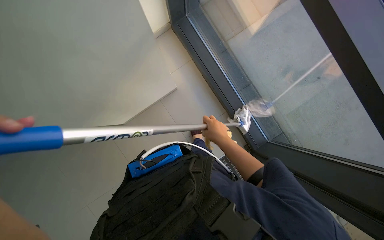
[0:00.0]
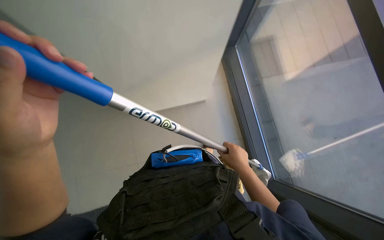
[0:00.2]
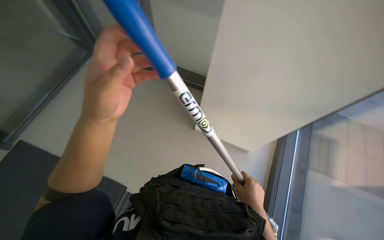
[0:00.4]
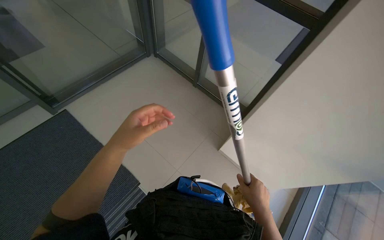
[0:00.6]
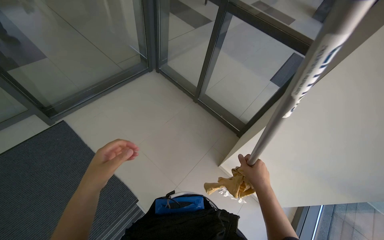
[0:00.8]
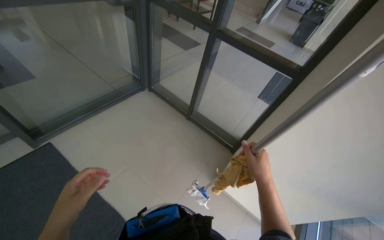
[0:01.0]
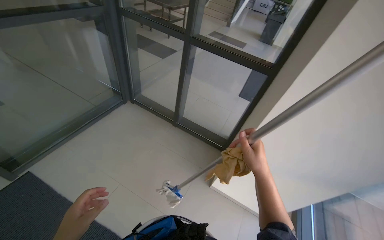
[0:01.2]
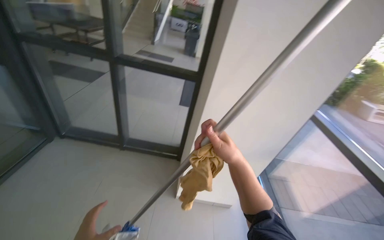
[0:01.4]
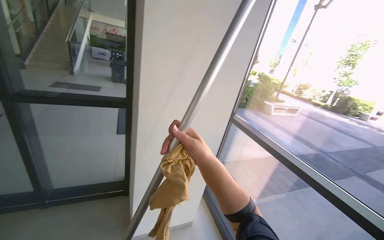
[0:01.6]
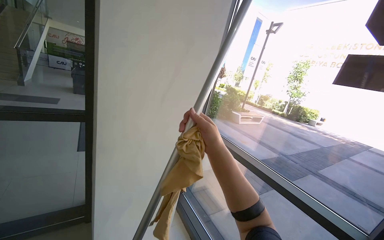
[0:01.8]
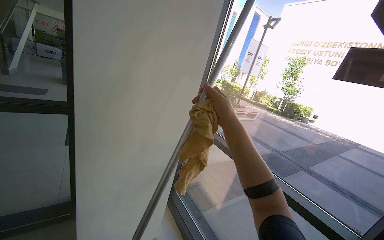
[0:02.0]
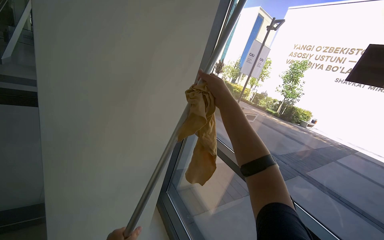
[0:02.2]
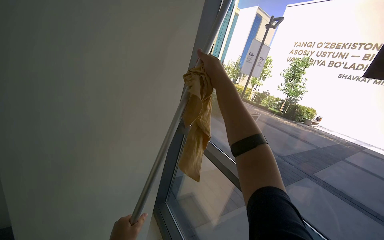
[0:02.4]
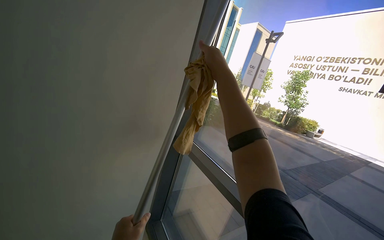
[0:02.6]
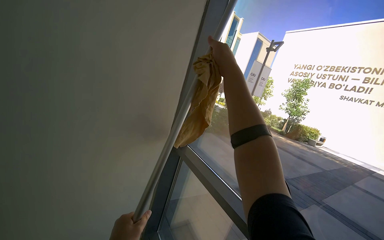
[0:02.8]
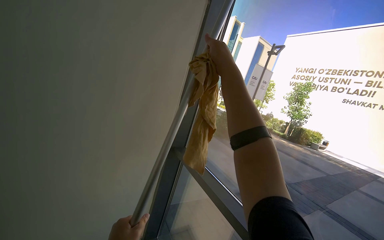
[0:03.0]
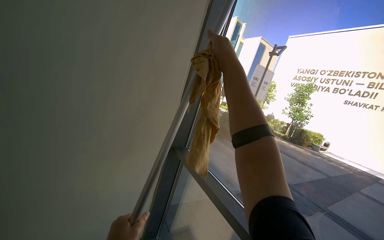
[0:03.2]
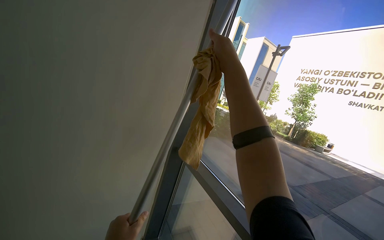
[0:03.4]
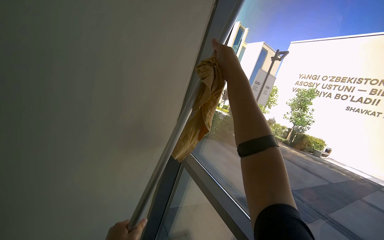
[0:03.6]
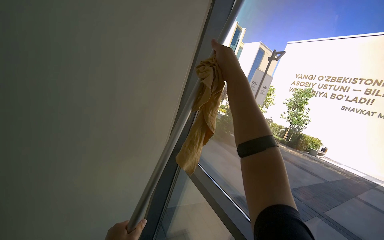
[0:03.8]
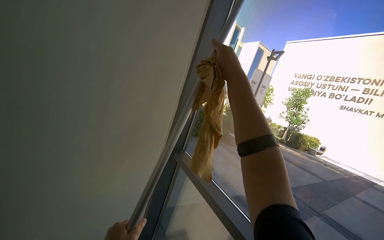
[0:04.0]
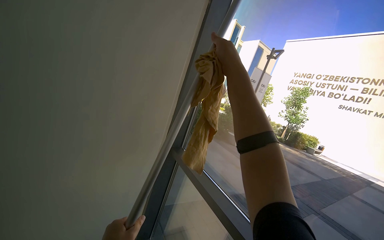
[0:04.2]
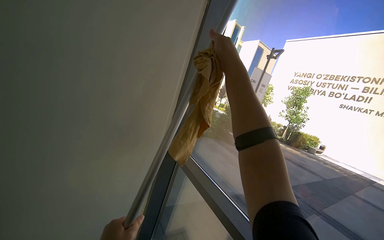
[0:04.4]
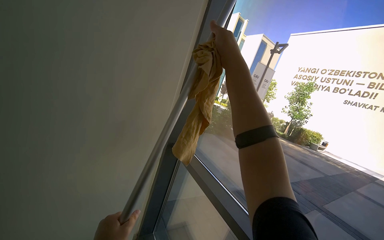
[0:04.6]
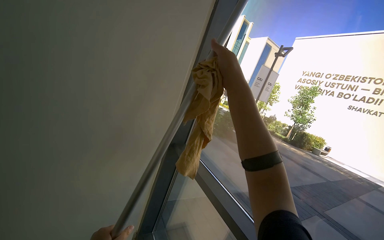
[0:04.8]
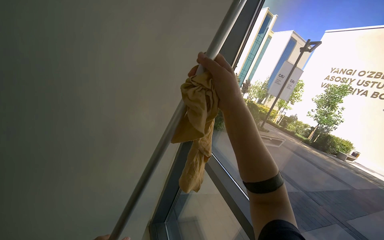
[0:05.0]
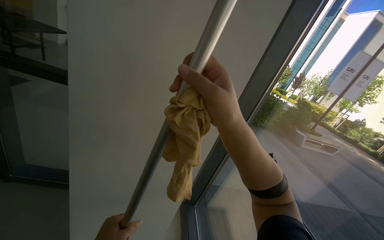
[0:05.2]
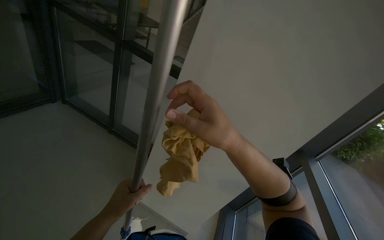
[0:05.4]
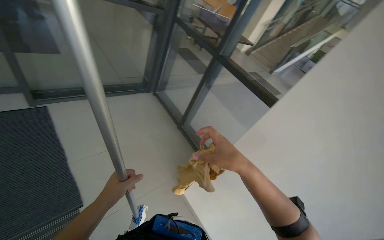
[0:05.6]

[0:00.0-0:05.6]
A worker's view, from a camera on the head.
Job: cleaning windows.
The whole recording: Cleaning large windows. The worker cleans large glass windows and their frames using a cloth and a squeegee on a pole.
0:00.0 to 0:01.4: The camera sweeps to the right, by roughly 20 degrees. The camera pitches upward, by some 40 degrees.
0:01.4 to 0:02.8: The camera is carried approximately 50 cm. The wearer's head swings approximately 35 degrees to the right. The wearer looks approximately 20 degrees further upward.
0:04.2 to 0:05.6: The head rotates some 45 degrees to the left.

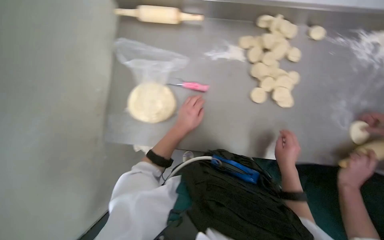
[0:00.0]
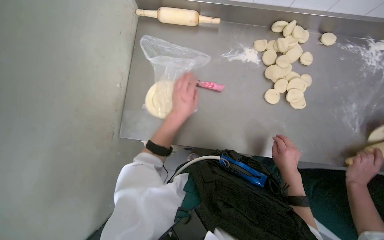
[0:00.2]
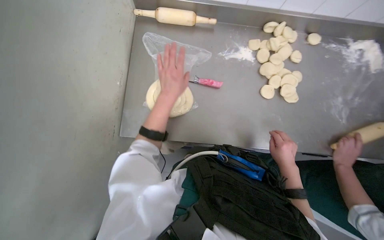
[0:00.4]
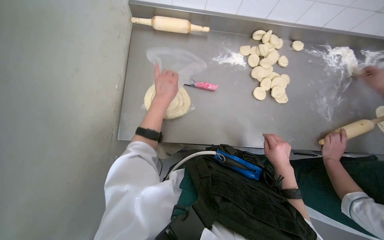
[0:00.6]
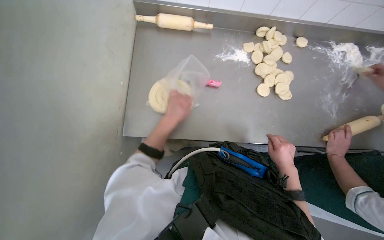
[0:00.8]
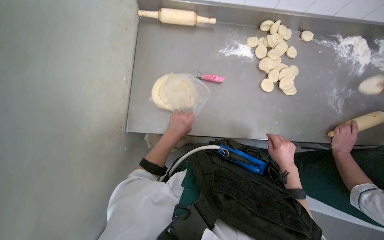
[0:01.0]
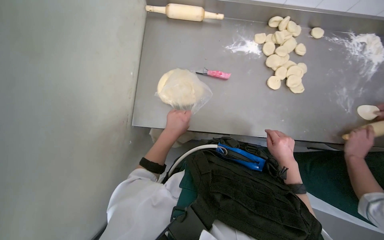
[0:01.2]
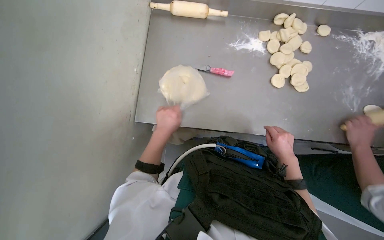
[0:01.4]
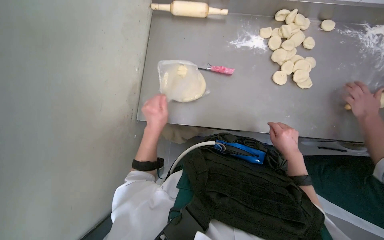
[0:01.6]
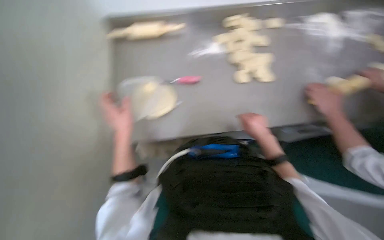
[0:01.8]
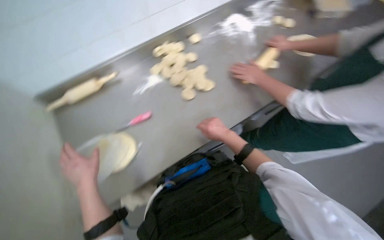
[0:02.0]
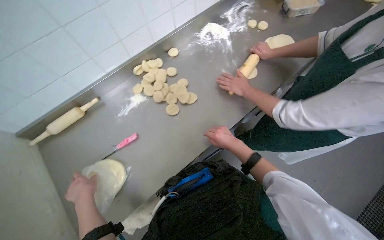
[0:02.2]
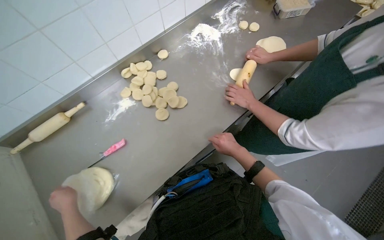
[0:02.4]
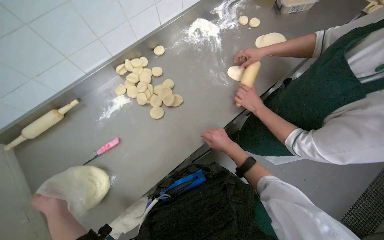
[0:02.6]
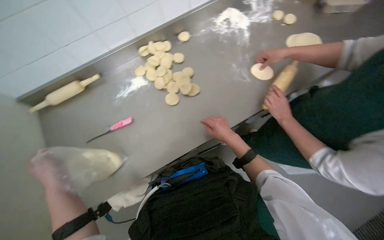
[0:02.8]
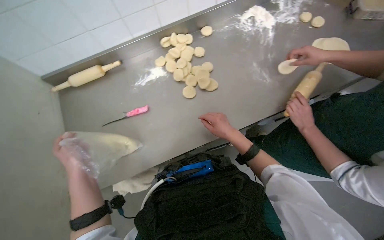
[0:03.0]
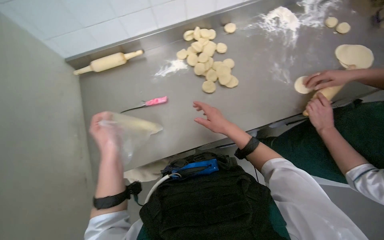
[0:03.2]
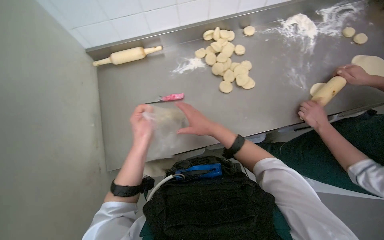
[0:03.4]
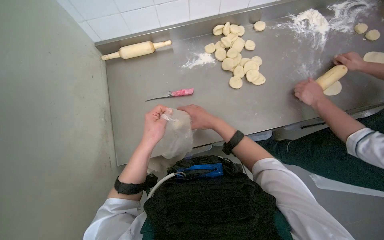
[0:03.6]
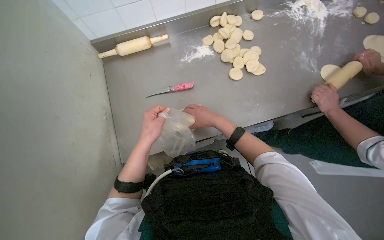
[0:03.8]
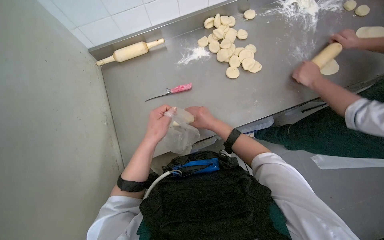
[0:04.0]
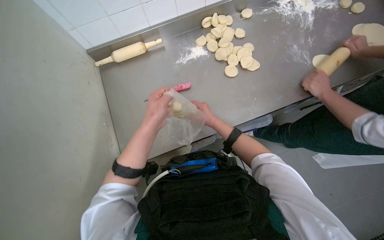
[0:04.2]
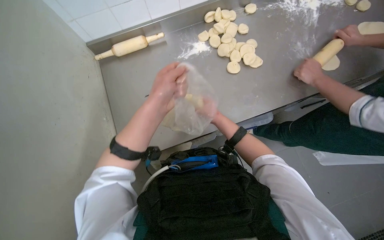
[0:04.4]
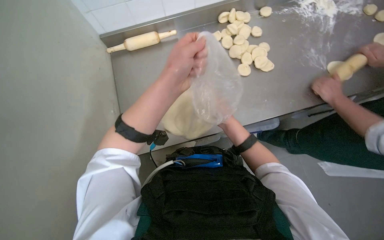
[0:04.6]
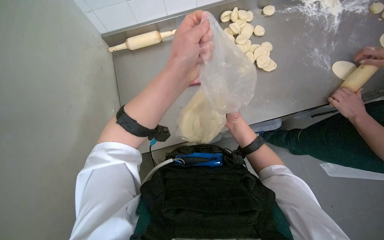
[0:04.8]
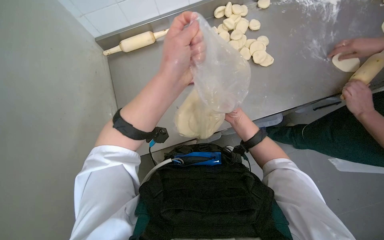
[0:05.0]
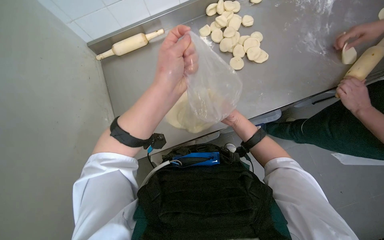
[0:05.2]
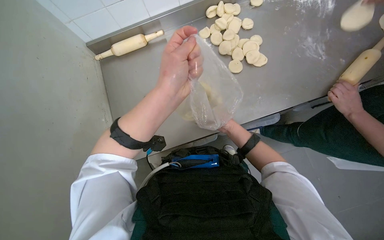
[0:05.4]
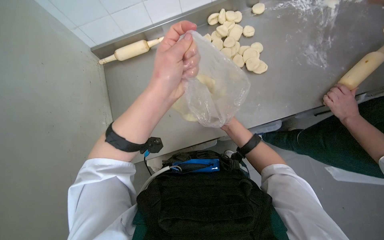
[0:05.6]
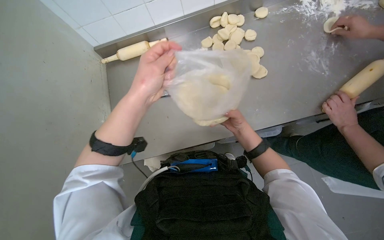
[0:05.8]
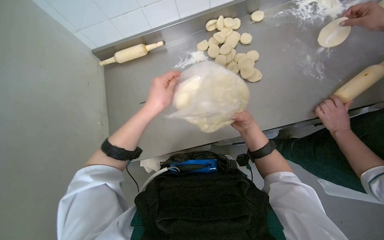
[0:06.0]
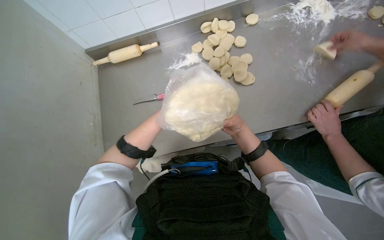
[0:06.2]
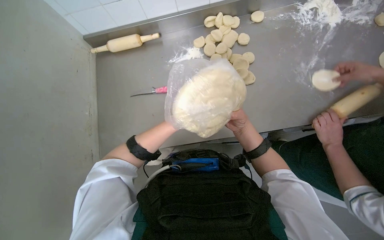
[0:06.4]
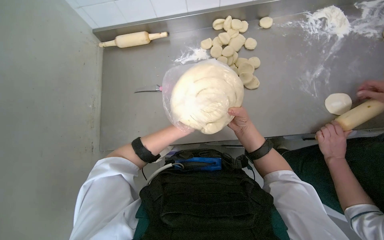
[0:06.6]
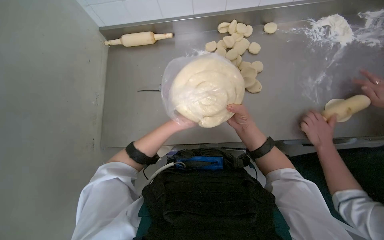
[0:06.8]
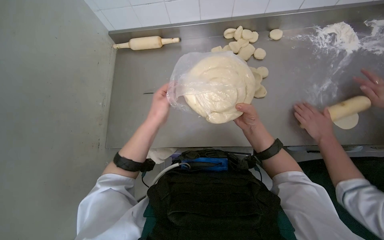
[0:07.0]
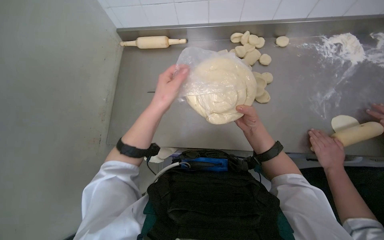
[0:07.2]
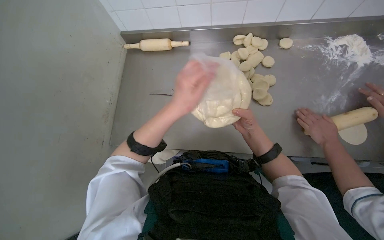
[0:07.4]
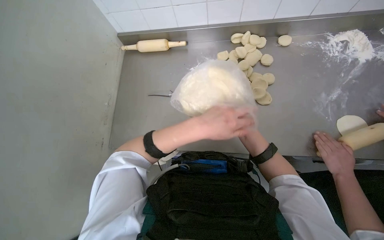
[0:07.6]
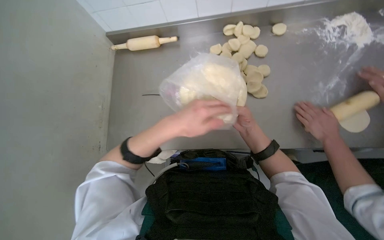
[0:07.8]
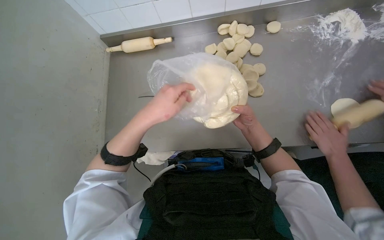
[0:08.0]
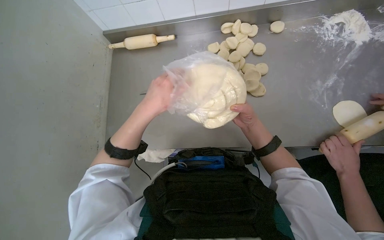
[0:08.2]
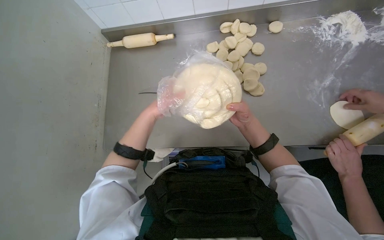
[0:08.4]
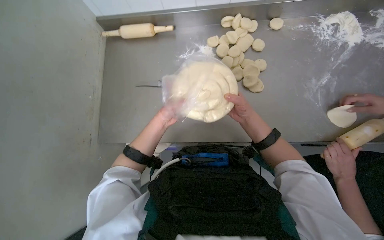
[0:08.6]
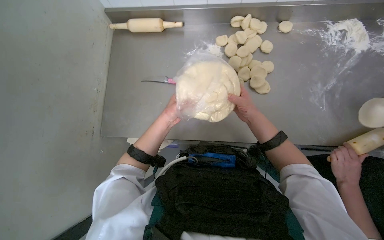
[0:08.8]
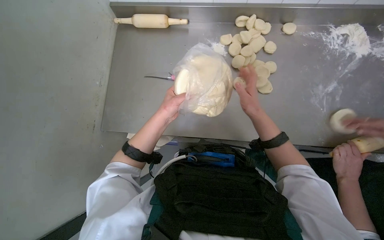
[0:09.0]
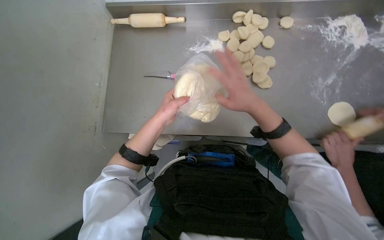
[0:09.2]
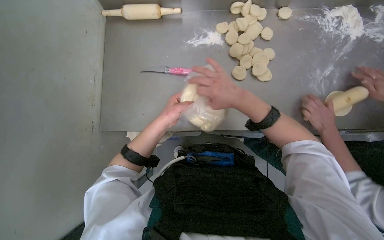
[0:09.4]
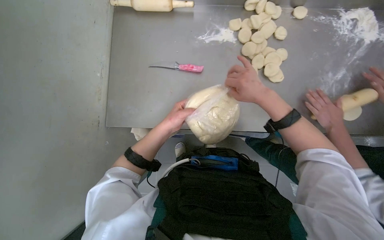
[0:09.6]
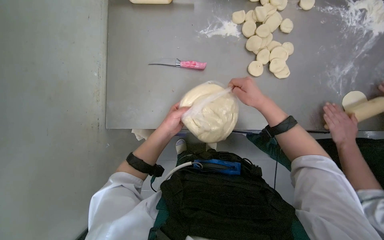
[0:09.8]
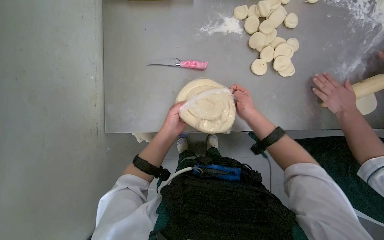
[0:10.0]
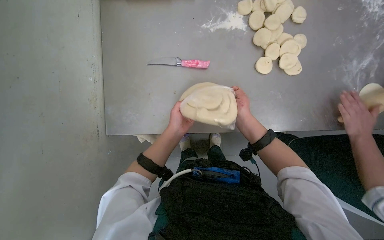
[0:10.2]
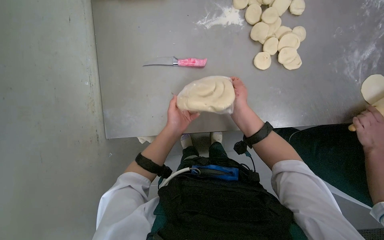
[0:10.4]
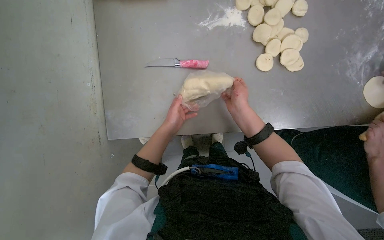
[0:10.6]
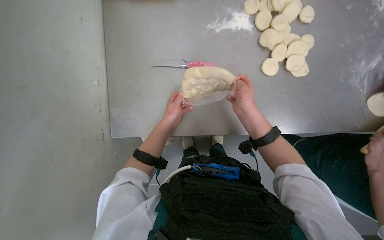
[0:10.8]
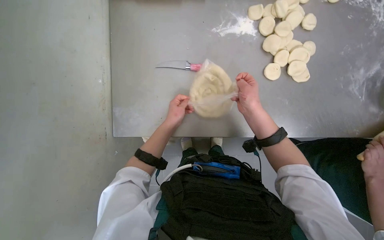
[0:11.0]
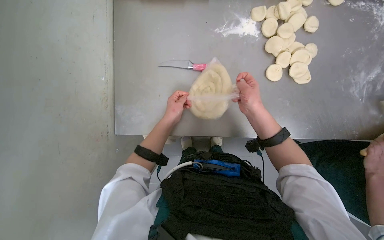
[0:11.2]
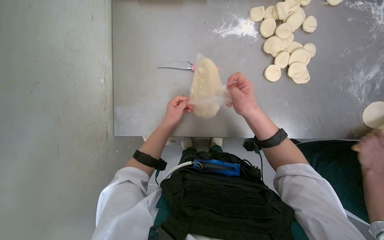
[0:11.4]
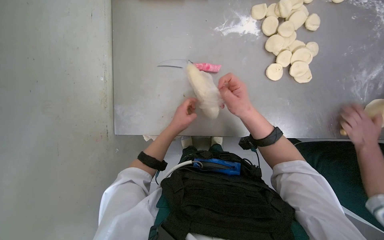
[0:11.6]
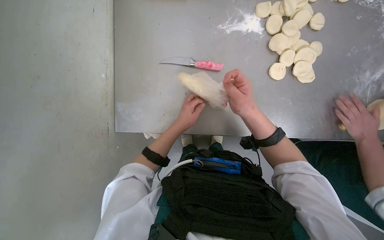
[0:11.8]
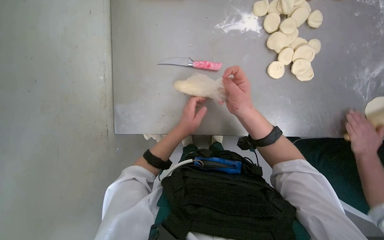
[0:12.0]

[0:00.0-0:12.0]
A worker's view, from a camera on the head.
Job: preparing food.
The whole recording: Removing Spiral Dough from a Bag. The worker removes spiral dough from a plastic bag.
0:00.0 to 0:01.6: The left hand moves to the left and nearer to the camera, some 20 cm, and goes up the picture and returns, about 10 cm each way.
0:01.6 to 0:03.0: The scene rotates counterclockwise by roughly 30 degrees.
0:03.0 to 0:04.4: The left hand heads nearer to the camera, covering about 10 cm, while the right hand moves farther from the camera, about 10 cm.
0:04.4 to 0:06.0: The right hand moves to the right, about 10 cm.
0:06.0 to 0:07.6: The right hand shifts roughly 10 cm farther from the camera.
0:07.6 to 0:09.0: The right hand travels nearer to the camera by about 10 cm.
0:09.0 to 0:10.4: The right hand is displaced to the left by approximately 15 cm.

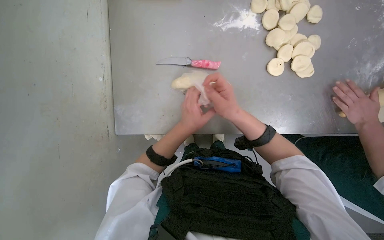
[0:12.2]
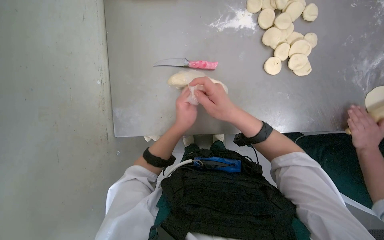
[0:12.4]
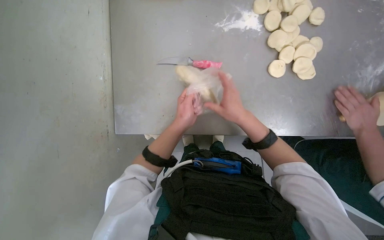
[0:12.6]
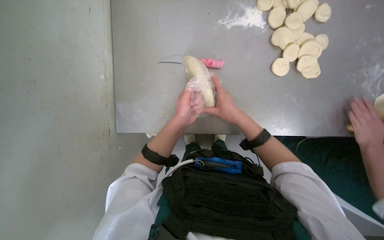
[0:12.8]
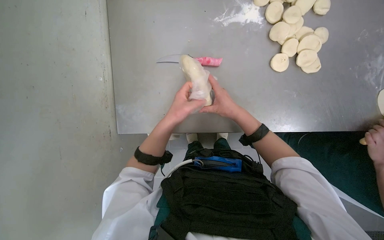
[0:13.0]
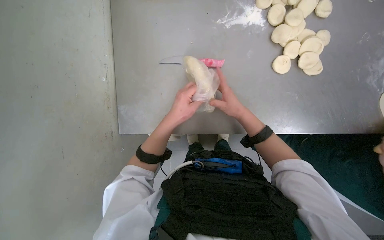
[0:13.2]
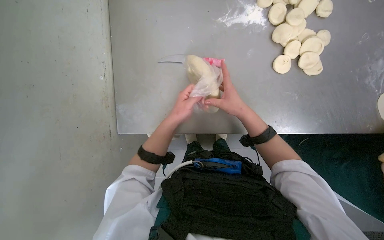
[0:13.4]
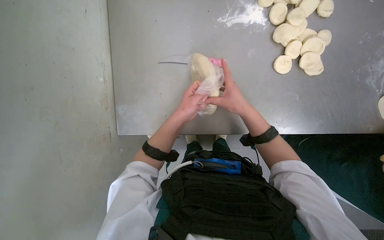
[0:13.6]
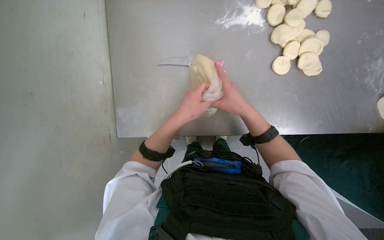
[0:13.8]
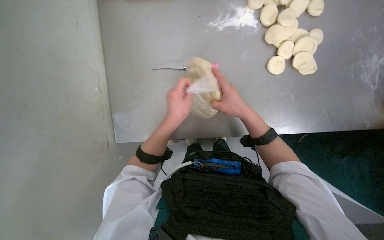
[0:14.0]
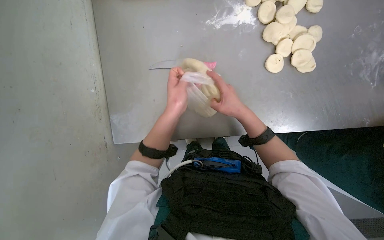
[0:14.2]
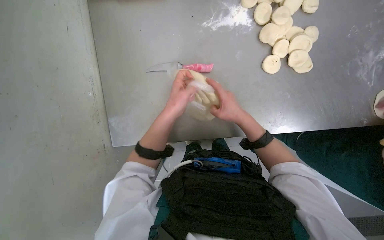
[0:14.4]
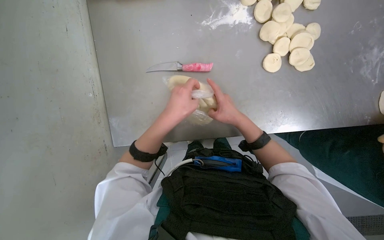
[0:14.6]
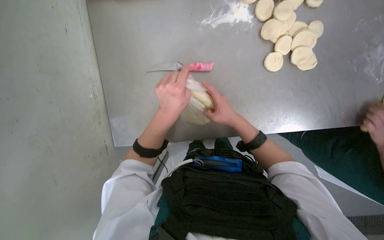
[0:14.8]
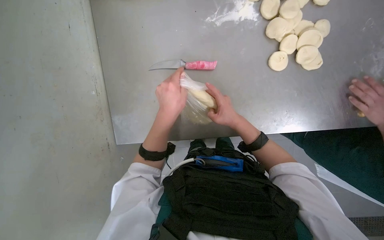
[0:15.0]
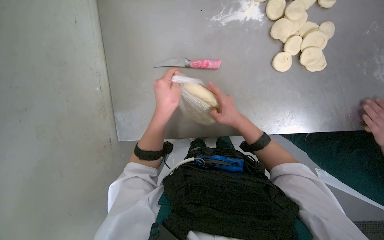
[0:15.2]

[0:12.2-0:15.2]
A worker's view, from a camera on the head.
Job: preparing food.
The whole recording: Removing Spiral Dough from a Bag. The worker removes spiral dough from a plastic bag.
0:12.2 to 0:13.8: The right hand shifts approximately 10 cm farther from the camera.
0:13.8 to 0:15.2: The hands work in one place, with small movements.
